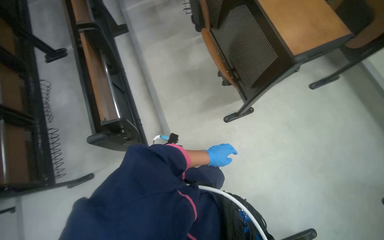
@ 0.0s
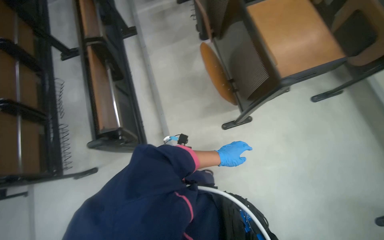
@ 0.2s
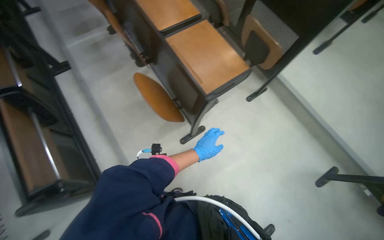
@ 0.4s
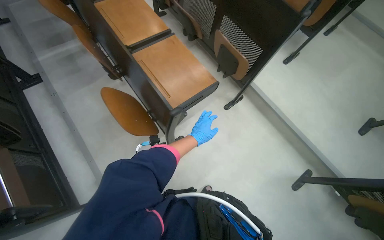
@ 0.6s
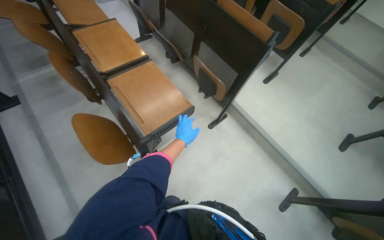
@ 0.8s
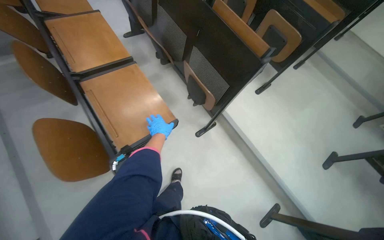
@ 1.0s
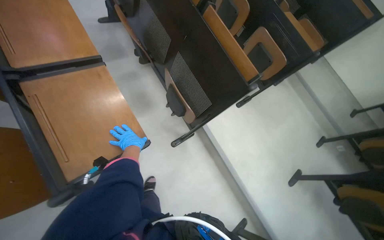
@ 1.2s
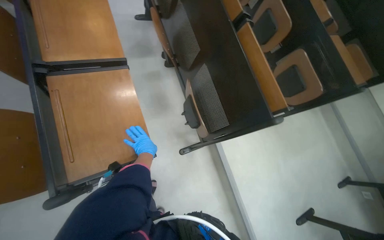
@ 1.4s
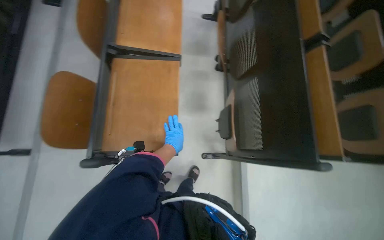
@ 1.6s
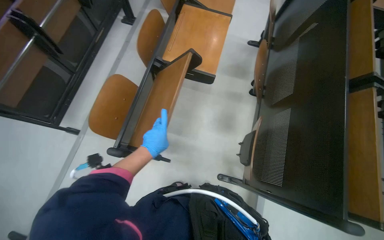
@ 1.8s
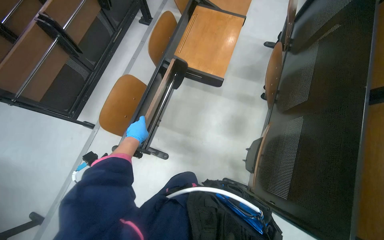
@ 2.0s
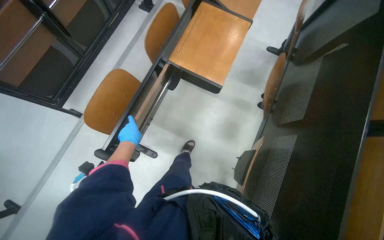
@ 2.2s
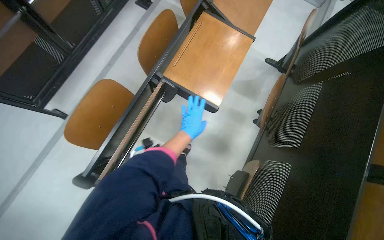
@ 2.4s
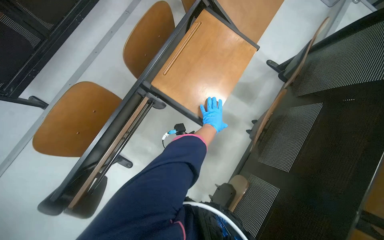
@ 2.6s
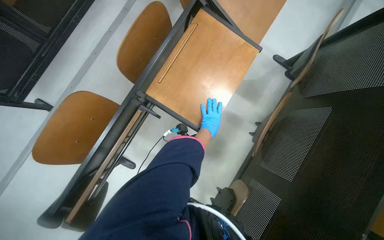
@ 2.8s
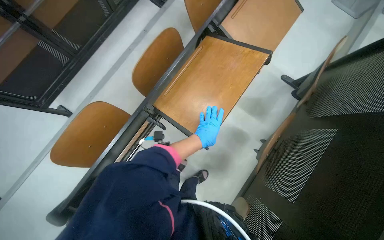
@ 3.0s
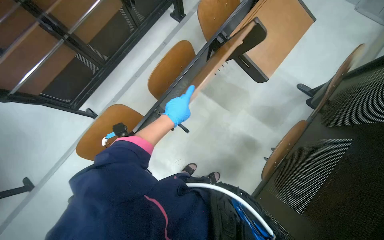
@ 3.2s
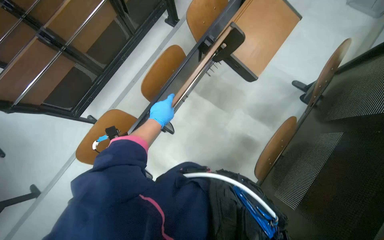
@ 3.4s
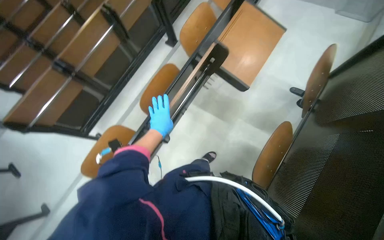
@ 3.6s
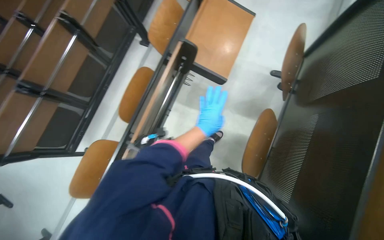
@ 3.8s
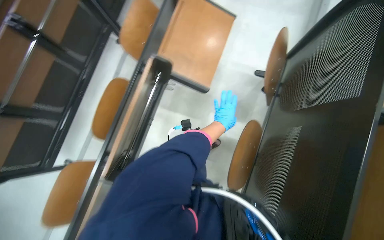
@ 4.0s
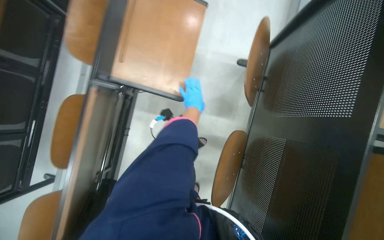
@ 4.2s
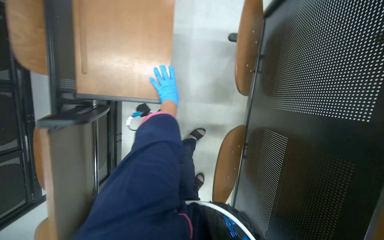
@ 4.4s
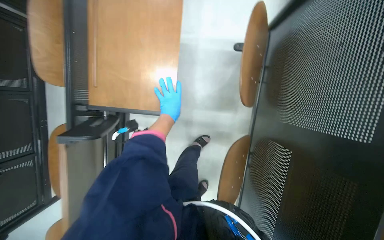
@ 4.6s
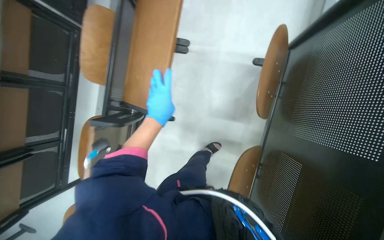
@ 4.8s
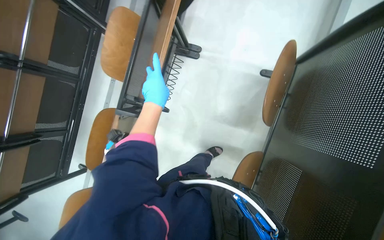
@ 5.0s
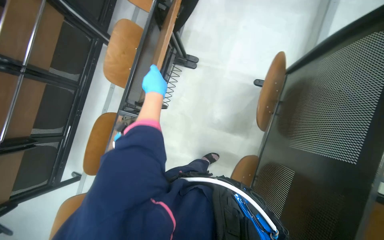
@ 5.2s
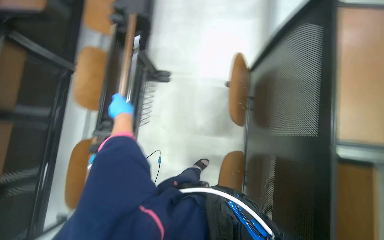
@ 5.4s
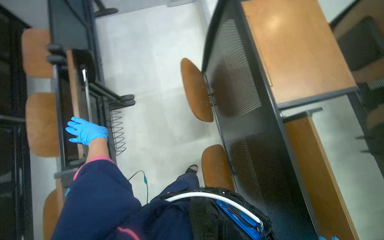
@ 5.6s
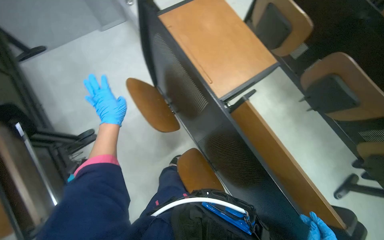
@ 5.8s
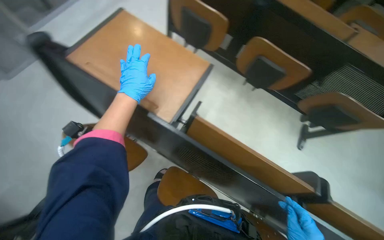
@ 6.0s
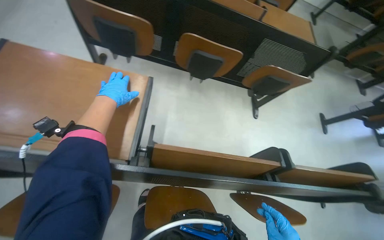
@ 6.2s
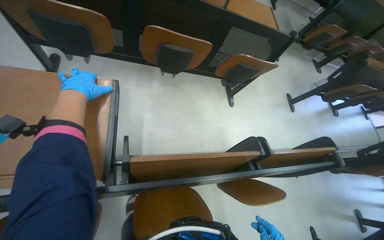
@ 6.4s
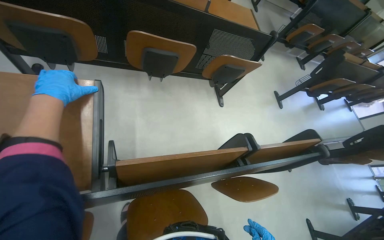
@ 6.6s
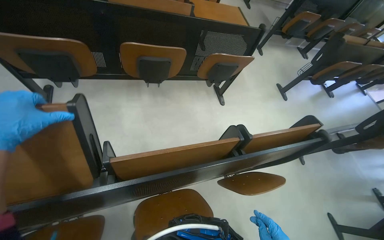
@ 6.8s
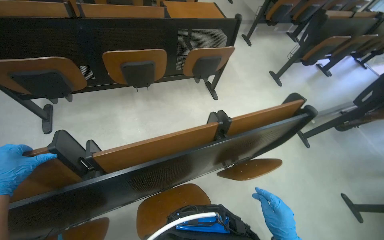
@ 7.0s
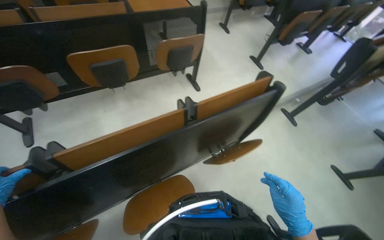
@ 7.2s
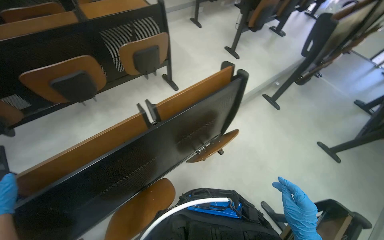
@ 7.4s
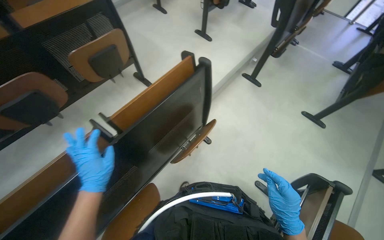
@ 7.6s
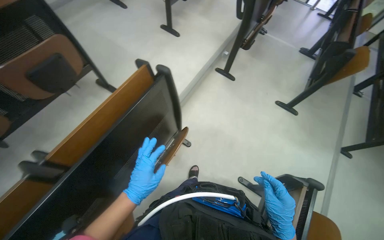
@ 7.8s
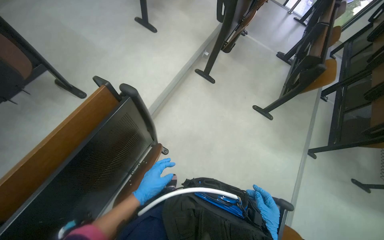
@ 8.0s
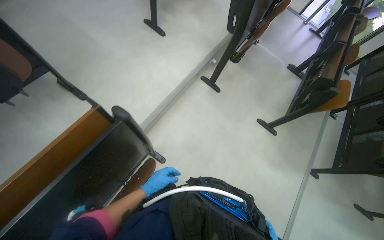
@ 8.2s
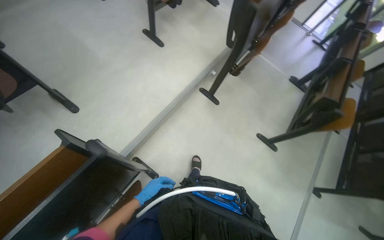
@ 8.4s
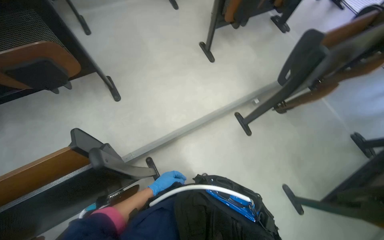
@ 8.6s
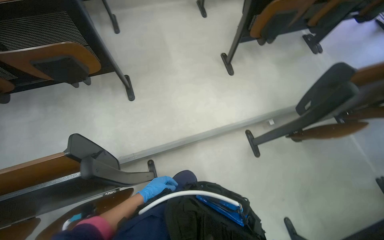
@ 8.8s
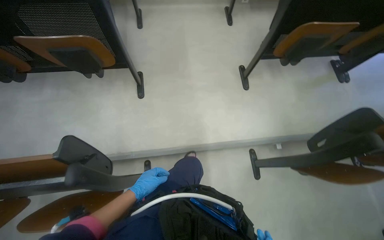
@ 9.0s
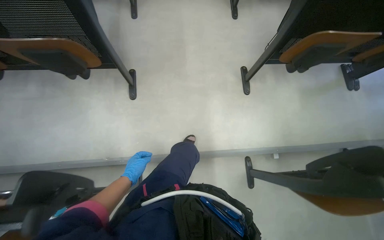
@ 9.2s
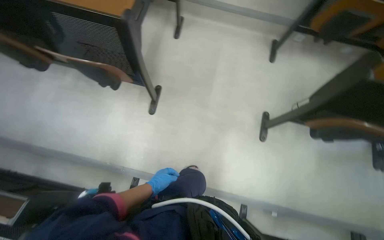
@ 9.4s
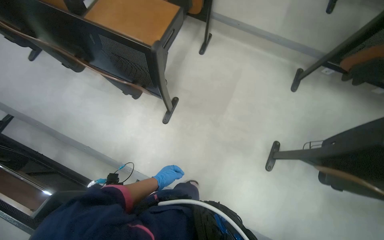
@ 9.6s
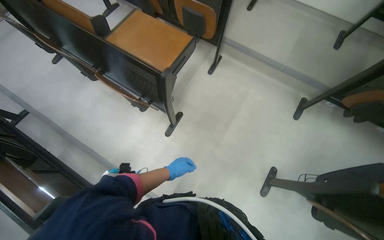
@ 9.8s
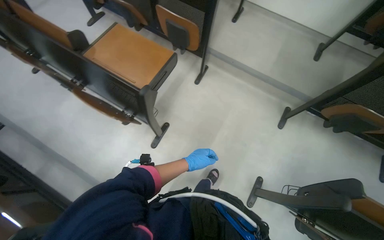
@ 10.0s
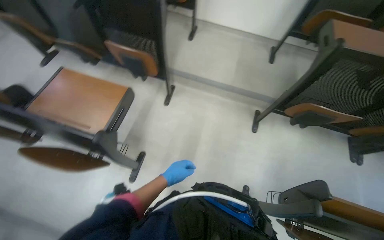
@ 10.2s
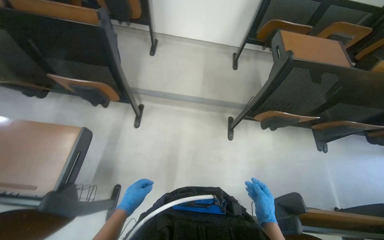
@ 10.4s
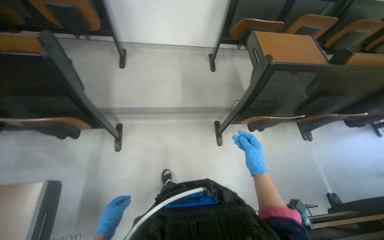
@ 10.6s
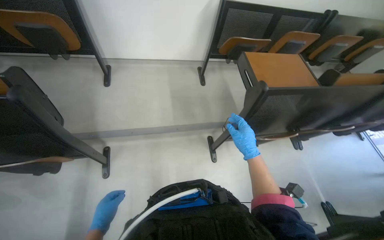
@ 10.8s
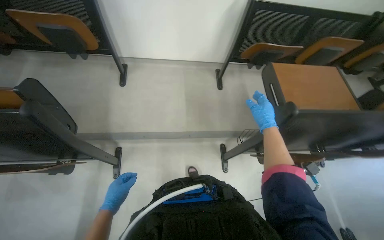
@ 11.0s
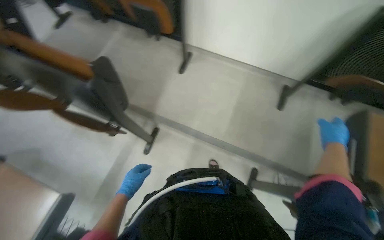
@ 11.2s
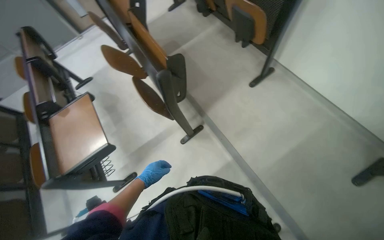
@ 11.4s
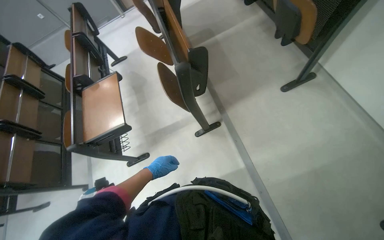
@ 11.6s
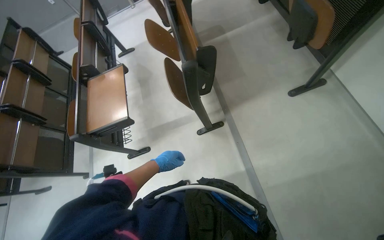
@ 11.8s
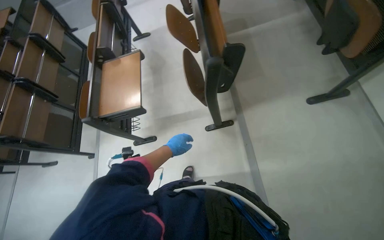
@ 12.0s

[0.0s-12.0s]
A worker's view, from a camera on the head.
Job: organizing items.
The whole recording: Folding desks in auditorium. The worker folds up multiple desks in the auditorium.
0.0s to 1.6s: The wearer moves about 90 cm. Everything in view rotates about 25 degrees clockwise.
1.6s to 3.0s: The head travels about 50 cm. The head turns to the left by some 35 degrees.
3.0s to 4.4s: The camera travels about 70 cm. The scene turns about 30 degrees counterclockwise in the picture.
4.4s to 6.0s: The head turns to the right by about 65 degrees. The camera pitches upward, by roughly 20 degrees.
6.0s to 7.6s: The wearer moves roughly 60 cm. The head rotates approximately 80 degrees to the right.
7.6s to 9.0s: The camera travels approximately 90 cm. The wearer looks about 40 degrees further to the left.
9.0s to 10.4s: The head travels approximately 1 m.
10.4s to 12.0s: The camera is carried some 80 cm. The head turns to the left by about 75 degrees. The wearer looks approximately 15 degrees further downward.

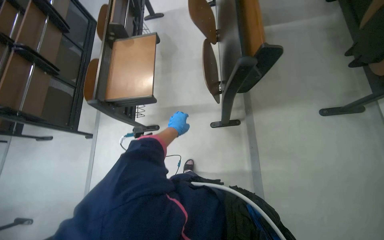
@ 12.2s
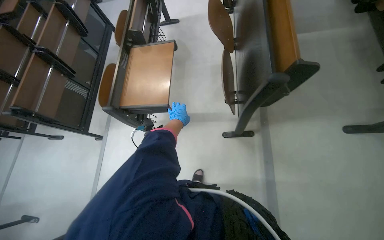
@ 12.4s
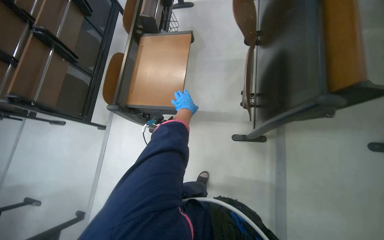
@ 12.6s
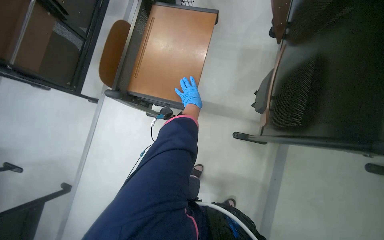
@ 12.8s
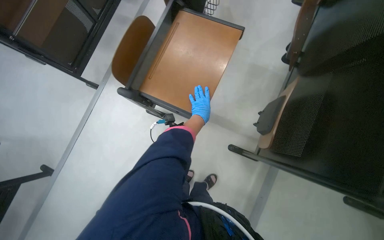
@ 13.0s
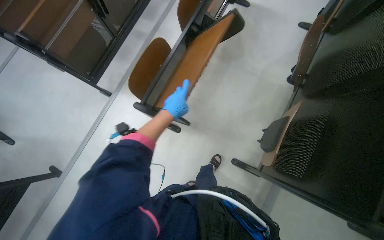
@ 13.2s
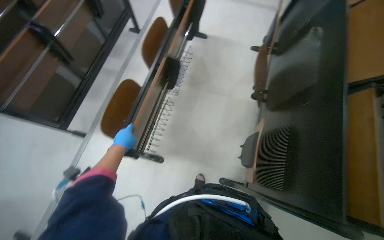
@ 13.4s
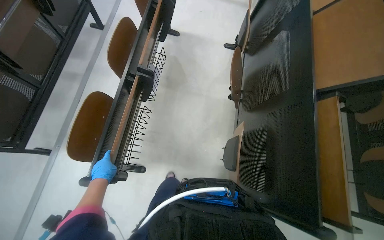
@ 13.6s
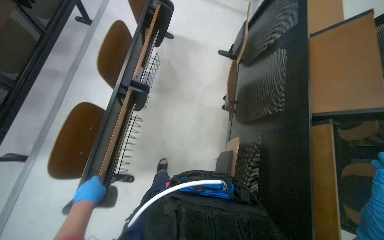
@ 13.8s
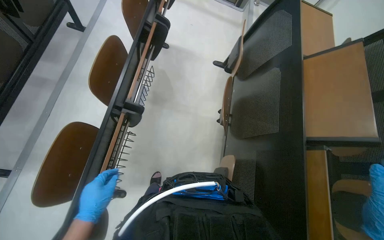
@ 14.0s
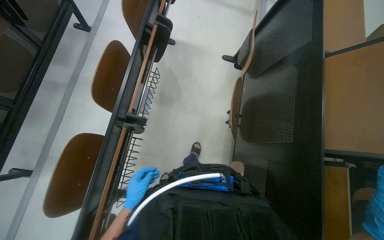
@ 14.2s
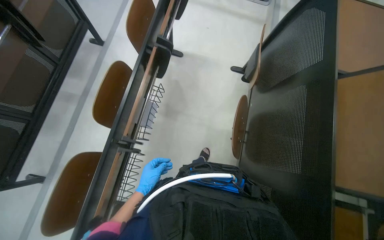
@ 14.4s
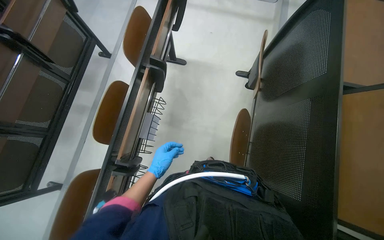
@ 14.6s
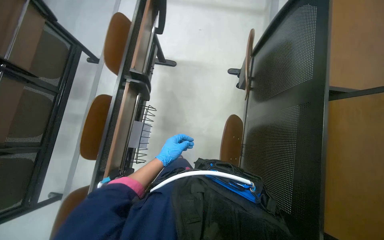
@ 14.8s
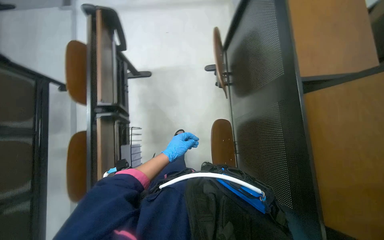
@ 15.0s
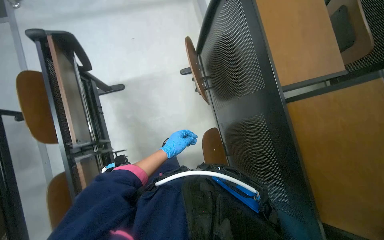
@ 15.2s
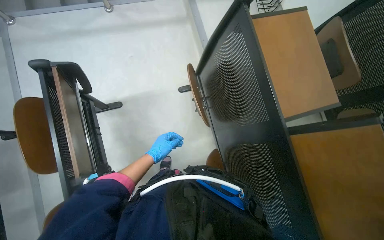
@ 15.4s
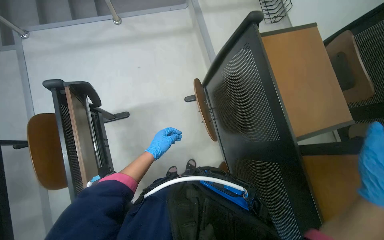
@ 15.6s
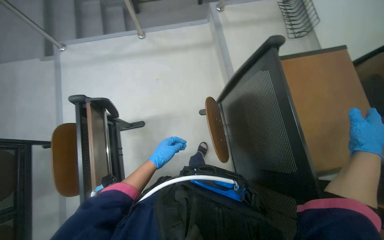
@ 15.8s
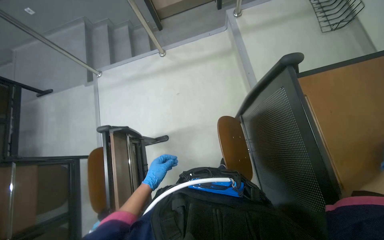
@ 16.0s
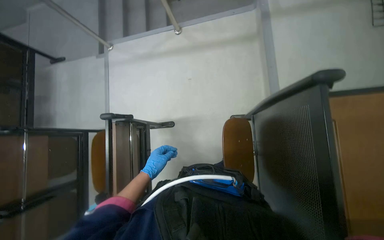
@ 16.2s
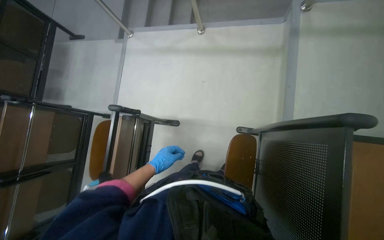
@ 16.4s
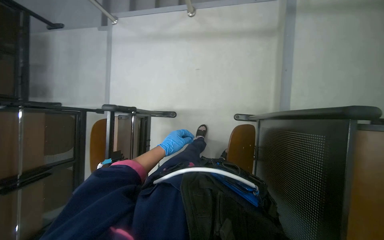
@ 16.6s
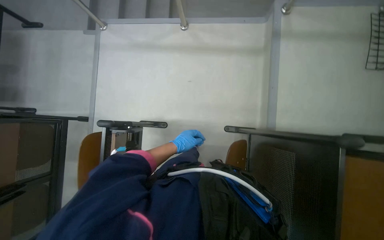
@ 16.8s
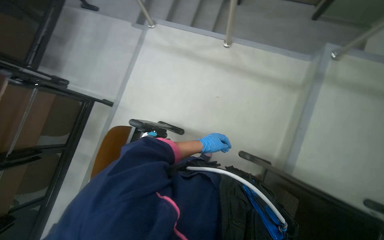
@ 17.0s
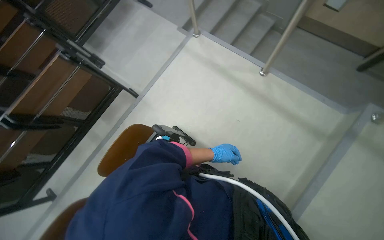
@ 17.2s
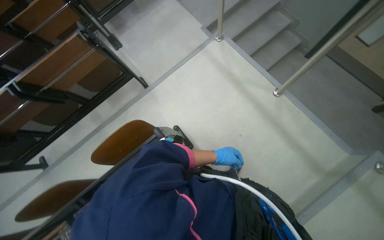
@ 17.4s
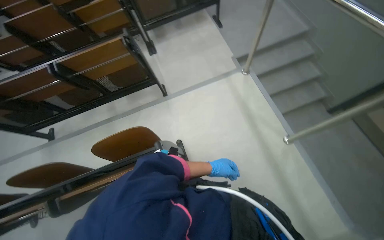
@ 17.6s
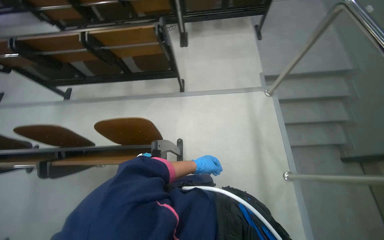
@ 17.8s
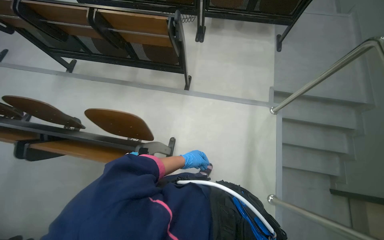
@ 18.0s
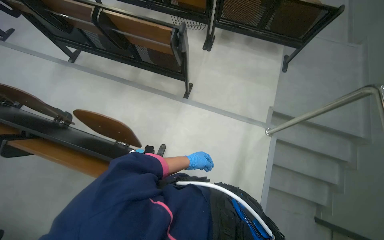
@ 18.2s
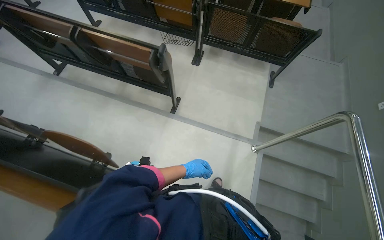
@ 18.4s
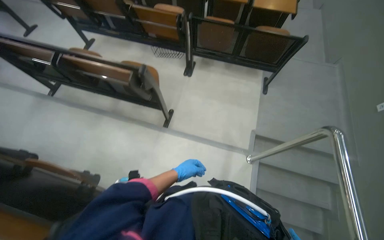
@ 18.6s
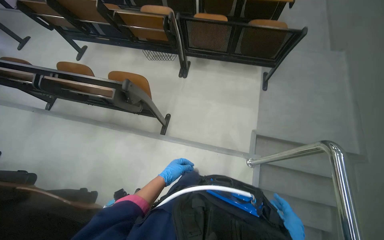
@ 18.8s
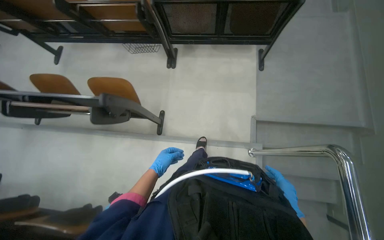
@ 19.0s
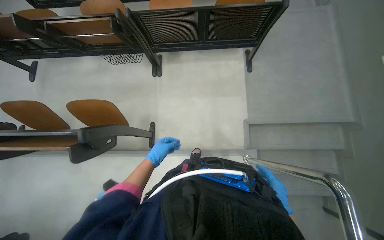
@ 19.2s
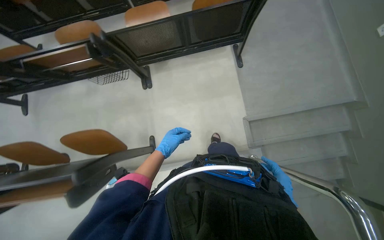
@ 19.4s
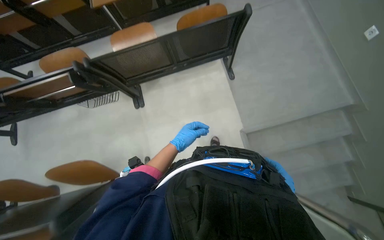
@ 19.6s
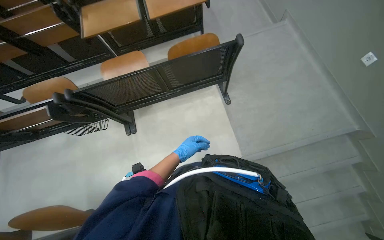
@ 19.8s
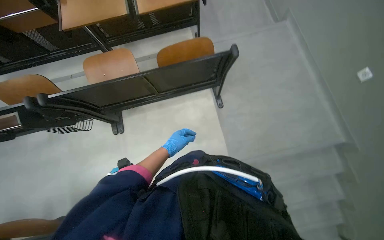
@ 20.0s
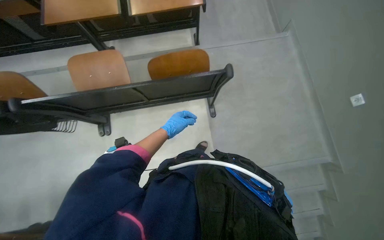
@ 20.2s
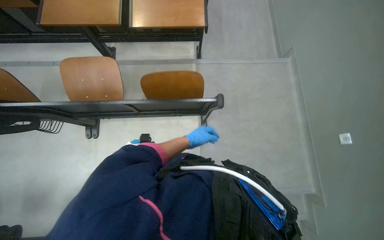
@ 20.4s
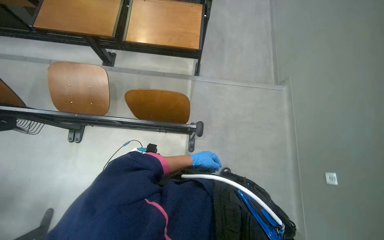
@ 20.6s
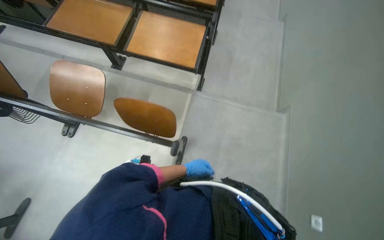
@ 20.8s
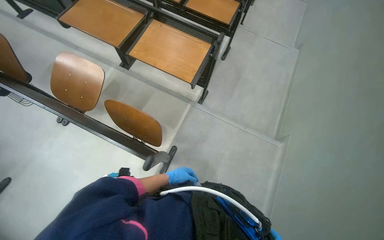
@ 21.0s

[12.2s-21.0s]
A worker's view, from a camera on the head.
Job: organizing items.
The whole recording: Folding desks in auditorium. The worker folds up multiple desks in the auditorium.
12.2s to 13.6s: The camera is carried about 70 cm. The view swings approximately 20 degrees to the right.
13.6s to 15.2s: The head travels roughly 90 cm. The scene turns roughly 25 degrees counterclockwise in the picture.
15.2s to 16.6s: The wearer moves roughly 50 cm. The head turns to the left by roughly 25 degrees.
16.6s to 18.0s: The wearer moves roughly 60 cm. The scene turns approximately 95 degrees clockwise in the picture.
18.0s to 19.6s: The wearer moves some 1 m. The scene turns roughly 25 degrees counterclockwise in the picture.
19.6s to 21.0s: The head travels roughly 90 cm. The scene turns some 40 degrees clockwise in the picture.
